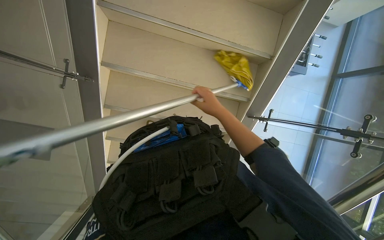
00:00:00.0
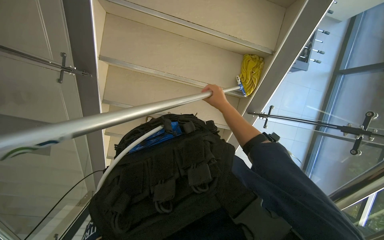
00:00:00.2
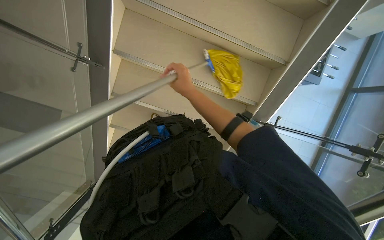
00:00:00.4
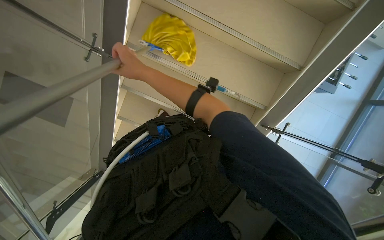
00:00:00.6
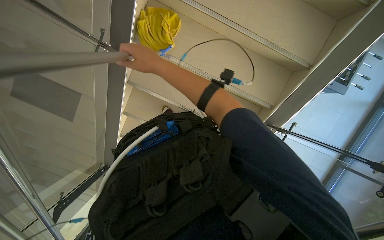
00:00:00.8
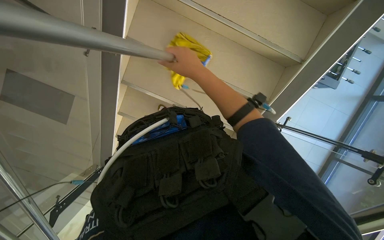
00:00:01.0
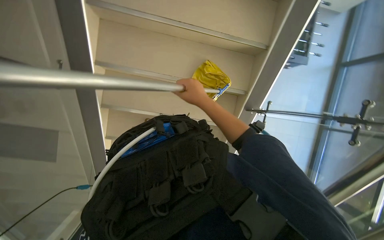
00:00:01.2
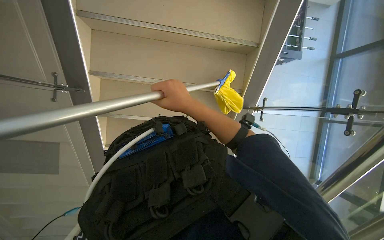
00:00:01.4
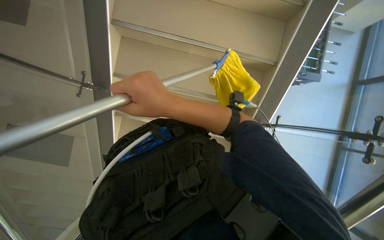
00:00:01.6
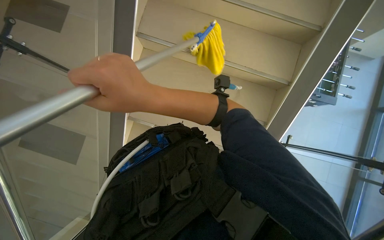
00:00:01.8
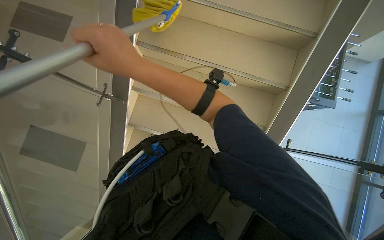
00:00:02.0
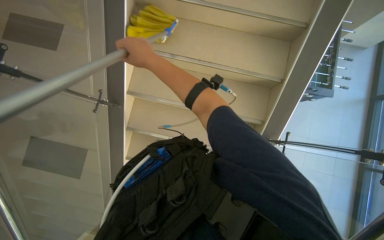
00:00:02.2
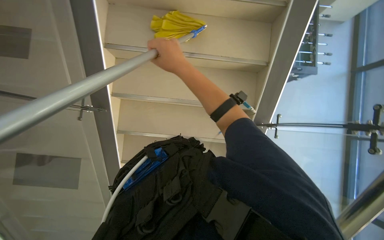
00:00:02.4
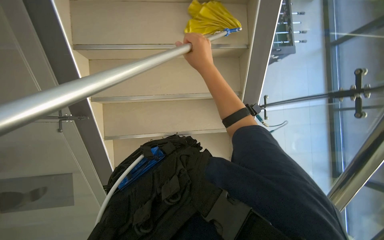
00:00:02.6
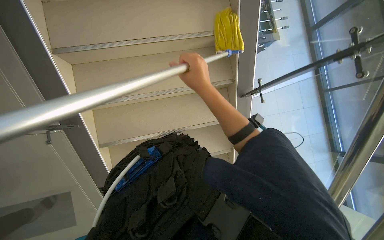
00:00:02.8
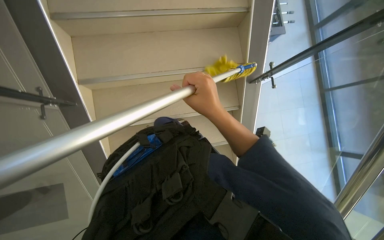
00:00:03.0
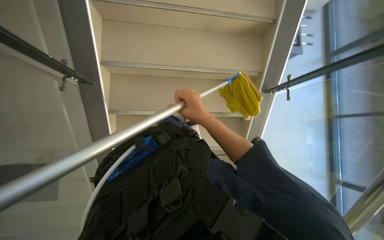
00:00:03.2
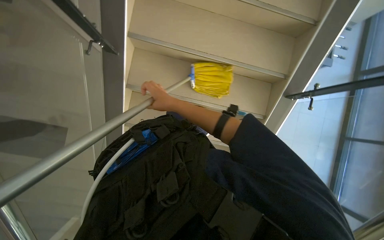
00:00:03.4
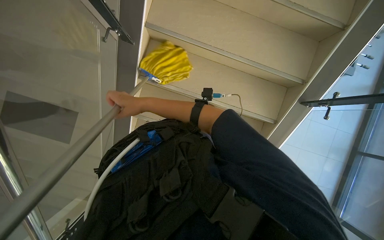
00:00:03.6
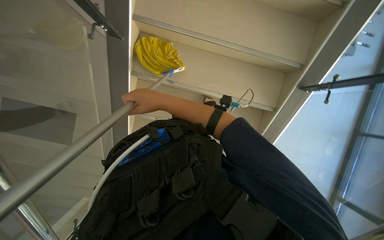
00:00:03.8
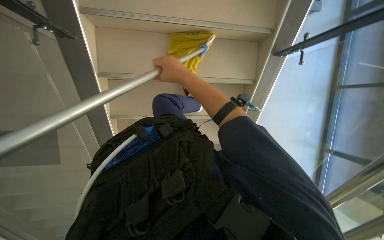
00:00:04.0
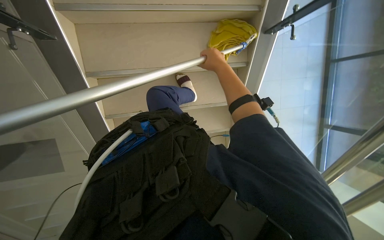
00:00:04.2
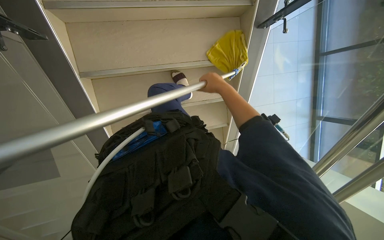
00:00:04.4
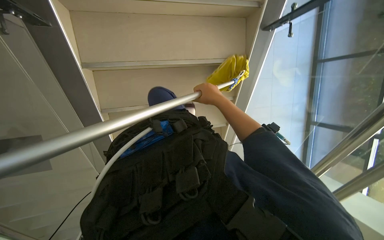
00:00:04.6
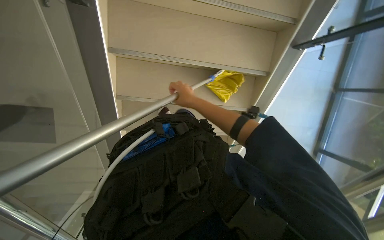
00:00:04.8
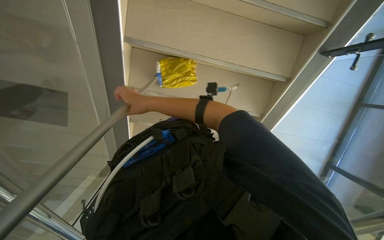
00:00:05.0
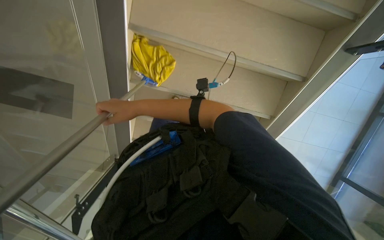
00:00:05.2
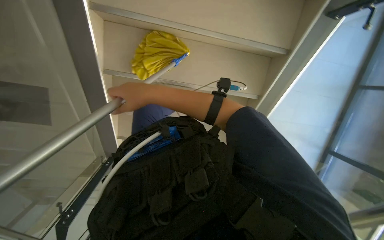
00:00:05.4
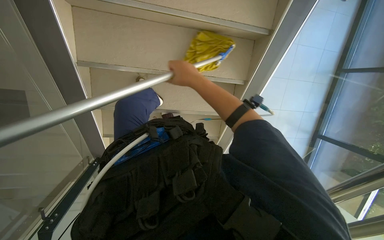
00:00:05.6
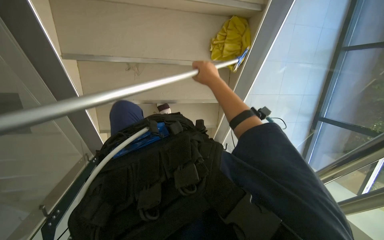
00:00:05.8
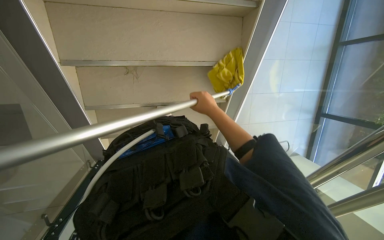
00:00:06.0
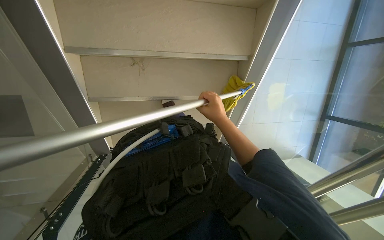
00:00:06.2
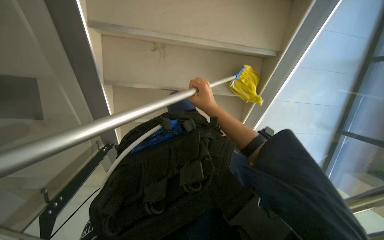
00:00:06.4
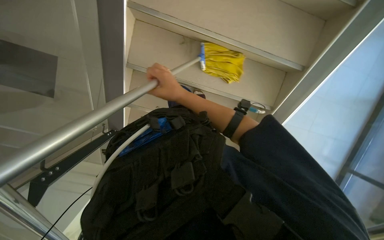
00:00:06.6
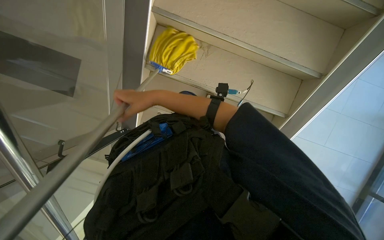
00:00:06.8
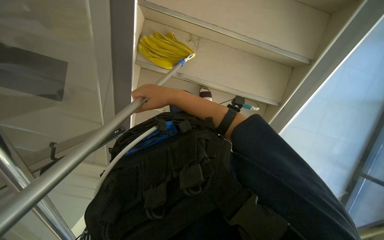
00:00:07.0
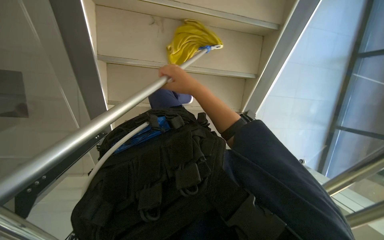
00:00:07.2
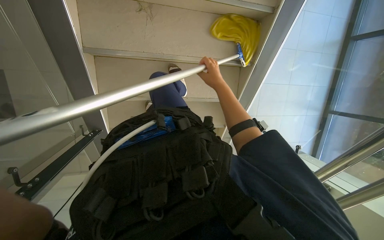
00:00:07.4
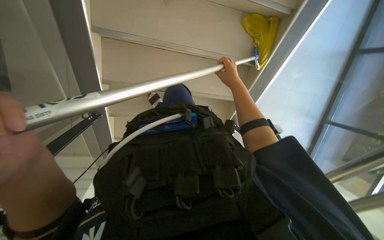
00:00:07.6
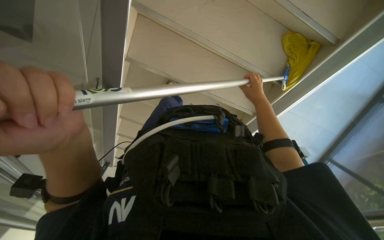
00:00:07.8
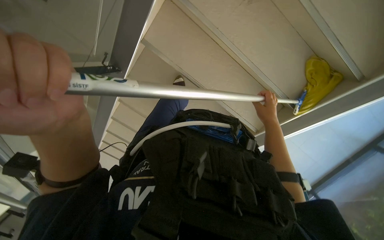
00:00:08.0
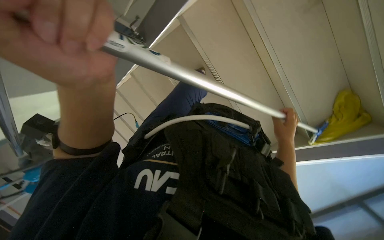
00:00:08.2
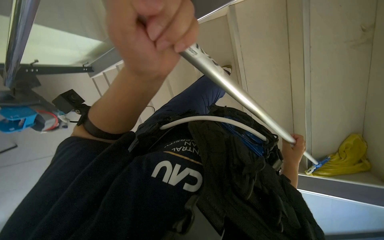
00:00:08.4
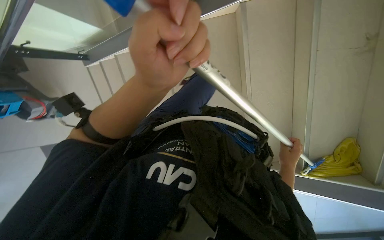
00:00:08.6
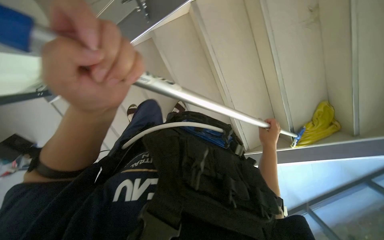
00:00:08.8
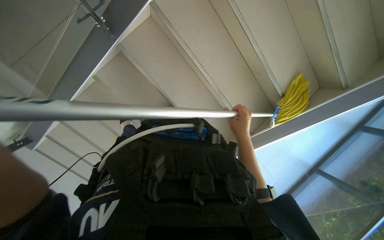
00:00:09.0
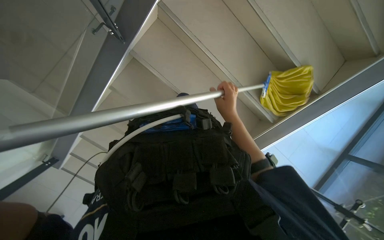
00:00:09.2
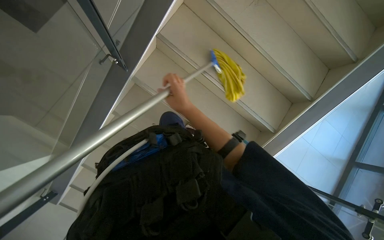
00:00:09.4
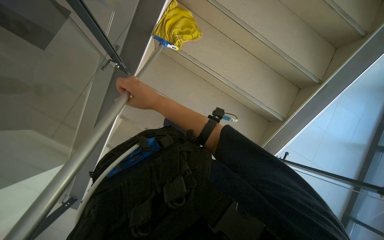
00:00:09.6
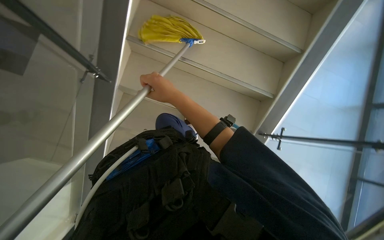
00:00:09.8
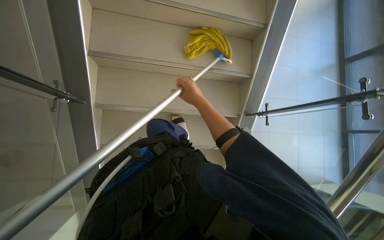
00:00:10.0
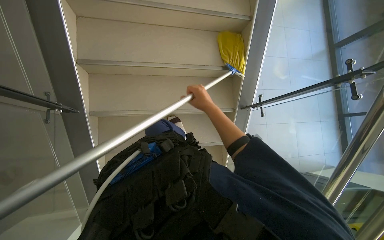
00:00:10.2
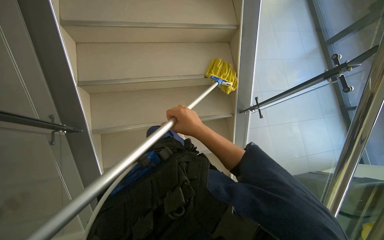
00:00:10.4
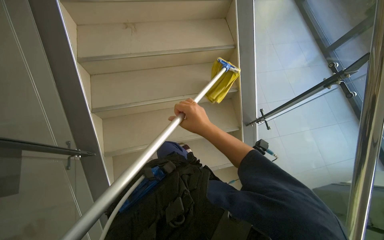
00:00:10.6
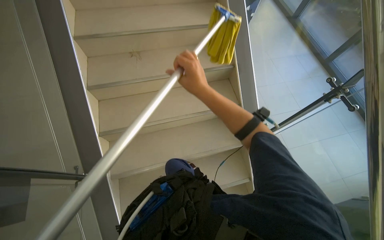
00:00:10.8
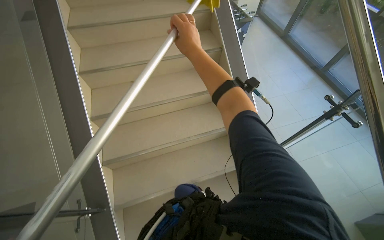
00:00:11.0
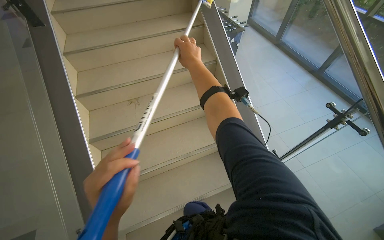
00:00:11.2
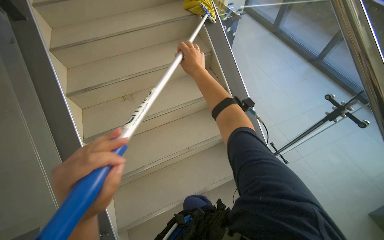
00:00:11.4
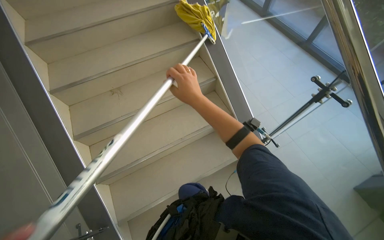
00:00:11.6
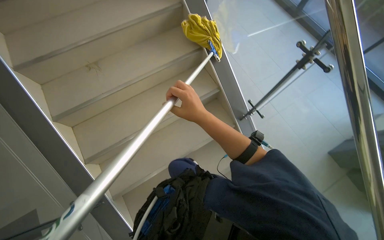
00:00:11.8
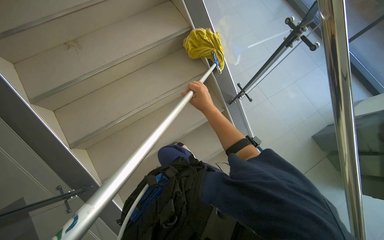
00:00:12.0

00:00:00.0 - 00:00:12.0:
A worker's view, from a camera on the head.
Job: mopping floor.
The whole recording: Mopping stairs. The worker mops the stairs with a long-handled mop.
00:00:00.0 - 00:00:01.6: The right hand swings left and right, approximately 25 cm each way, with 2 reversals.
00:00:01.6 - 00:00:03.0: The right hand travels to the right by roughly 15 cm.
00:00:03.0 - 00:00:04.4: The camera pitches downward, by roughly 20 degrees.
00:00:06.0 - 00:00:07.6: The right hand reaches about 20 cm to the left, then returns.
00:00:09.0 - 00:00:10.4: The scene turns some 45 degrees counterclockwise in the picture.

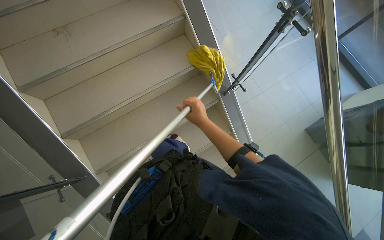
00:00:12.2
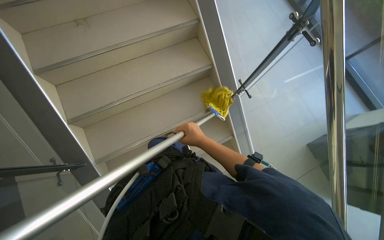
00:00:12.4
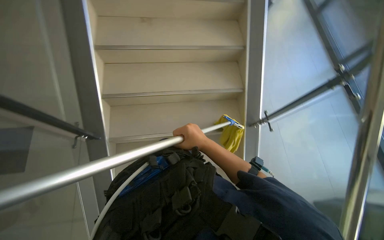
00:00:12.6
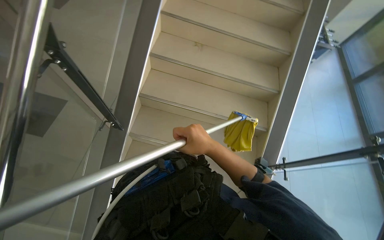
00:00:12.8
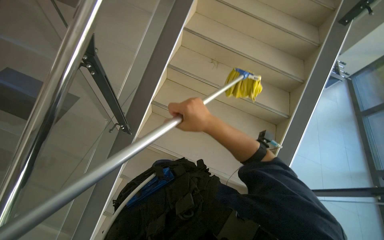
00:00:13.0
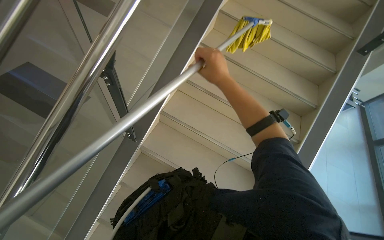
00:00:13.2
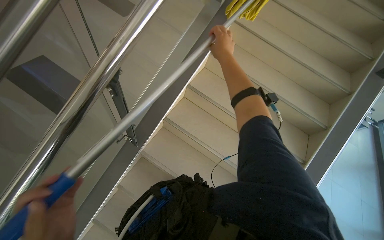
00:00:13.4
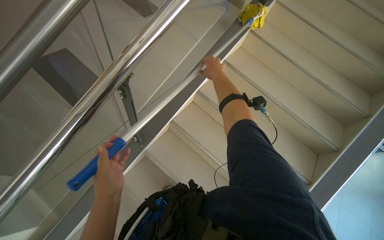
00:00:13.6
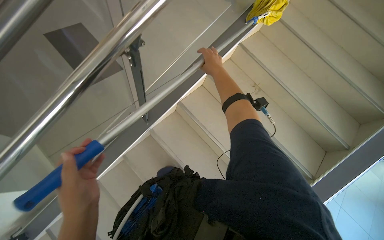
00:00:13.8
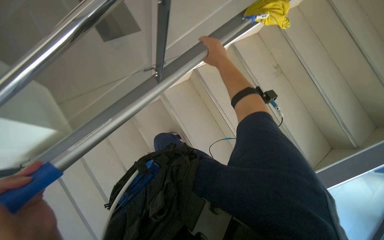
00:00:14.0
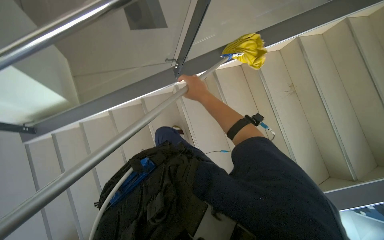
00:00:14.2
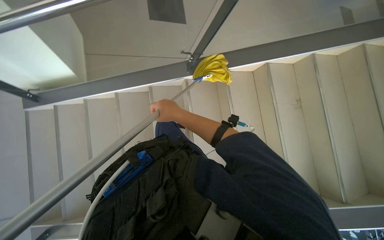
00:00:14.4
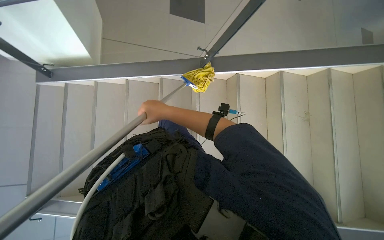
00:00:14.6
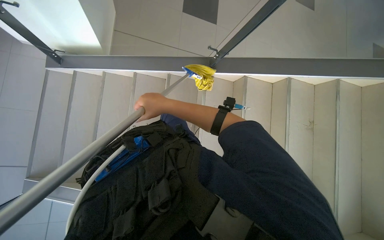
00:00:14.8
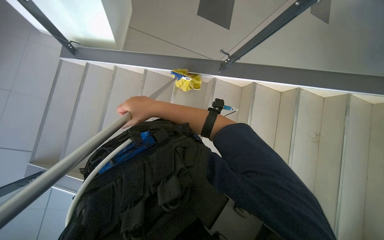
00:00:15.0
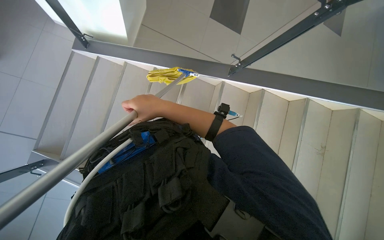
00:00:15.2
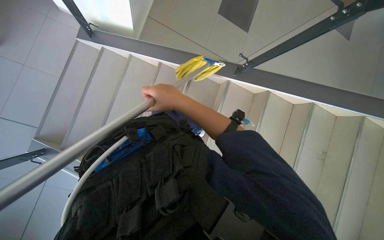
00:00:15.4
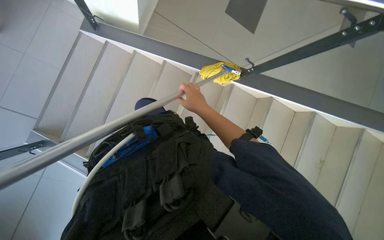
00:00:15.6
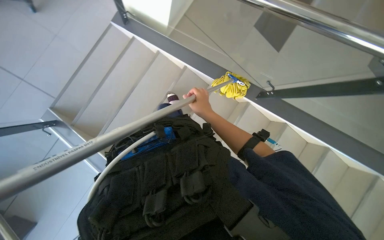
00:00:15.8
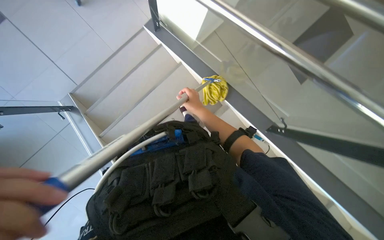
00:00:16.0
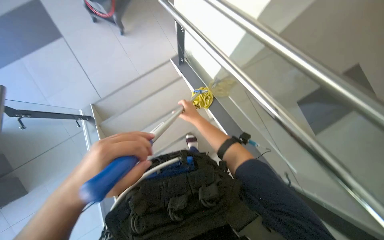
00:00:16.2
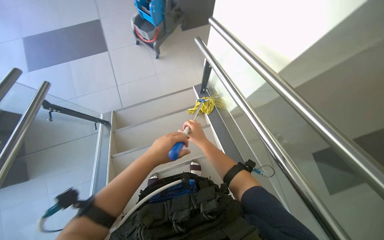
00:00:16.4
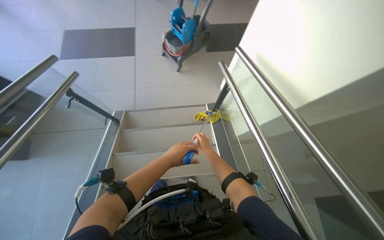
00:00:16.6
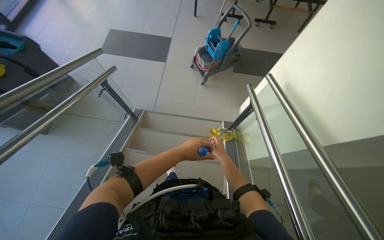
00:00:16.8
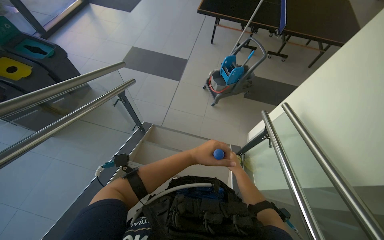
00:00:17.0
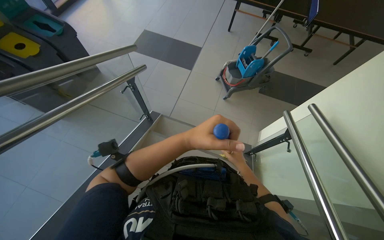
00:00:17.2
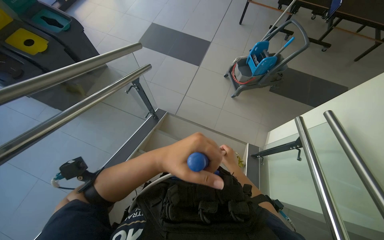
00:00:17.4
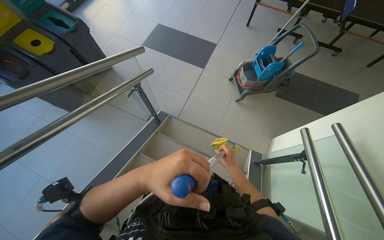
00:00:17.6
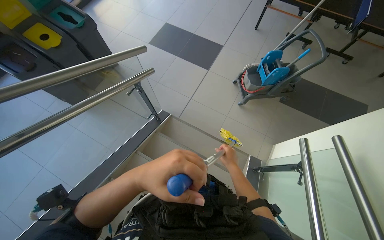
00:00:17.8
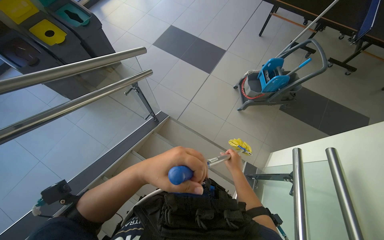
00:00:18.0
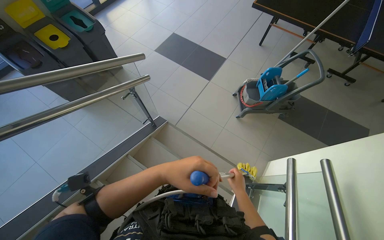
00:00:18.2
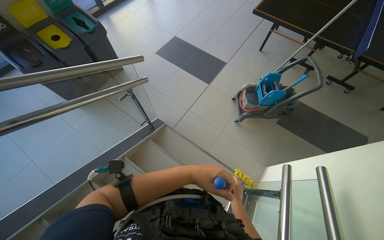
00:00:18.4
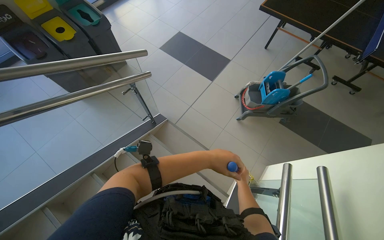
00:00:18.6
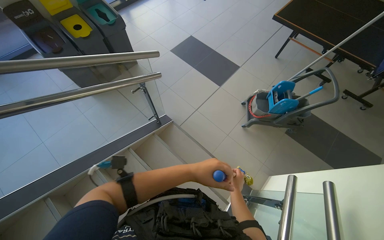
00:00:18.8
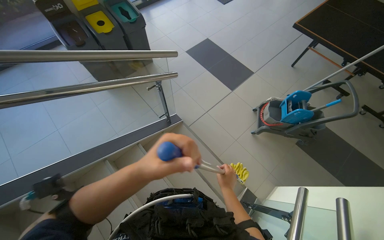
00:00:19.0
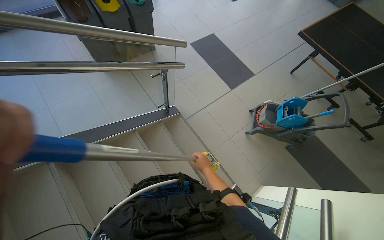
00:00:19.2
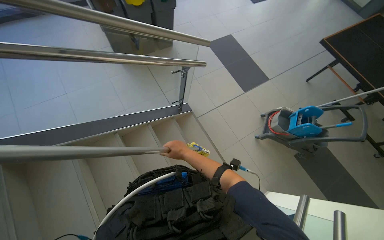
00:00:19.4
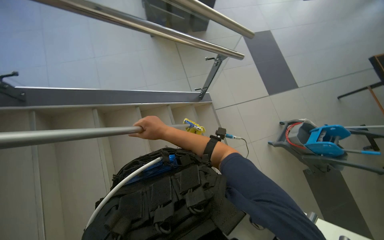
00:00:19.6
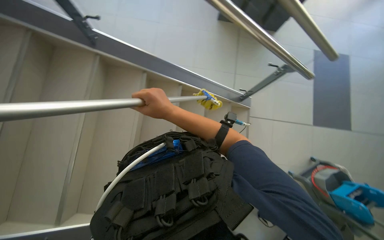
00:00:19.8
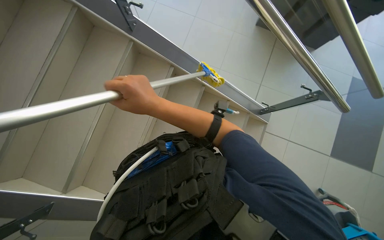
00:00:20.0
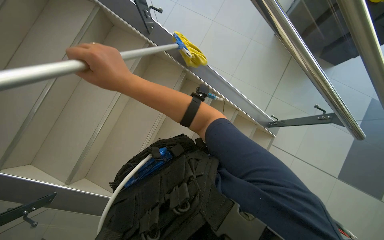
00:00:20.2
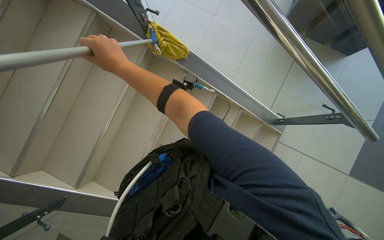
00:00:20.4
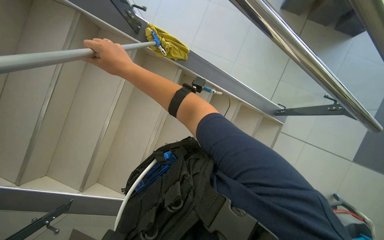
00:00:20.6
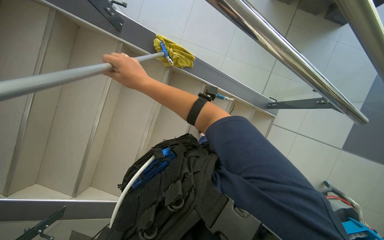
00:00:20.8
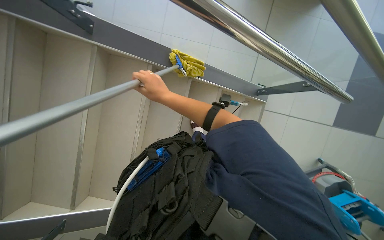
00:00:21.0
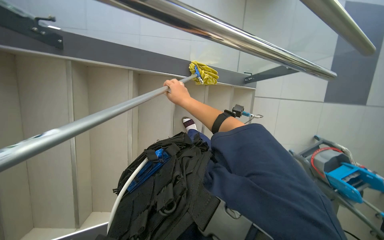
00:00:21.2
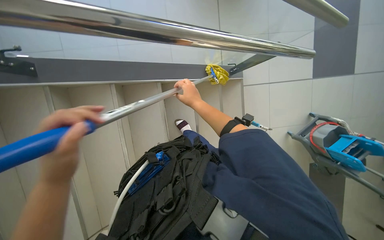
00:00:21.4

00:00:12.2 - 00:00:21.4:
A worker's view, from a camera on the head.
Job: mopping floor.
The whole recording: Mopping stairs. The worker mops the stairs with a long-handled mop.
00:00:12.2 - 00:00:13.8: The head rotates some 70 degrees to the left. The camera pitches upward, by some 30 degrees.
00:00:15.2 - 00:00:16.8: The head turns to the left by about 60 degrees. The view tips upward by approximately 30 degrees.
00:00:16.8 - 00:00:18.4: The wearer looks some 25 degrees further to the left.
00:00:18.4 - 00:00:19.8: The camera travels roughly 40 cm. The wearer's head swings approximately 65 degrees to the left.
